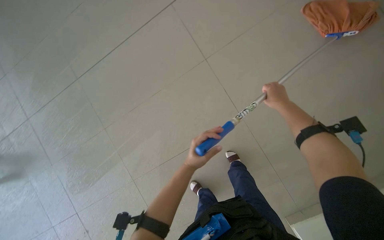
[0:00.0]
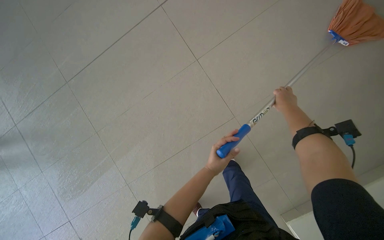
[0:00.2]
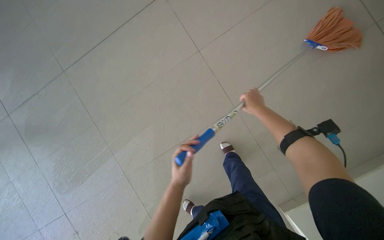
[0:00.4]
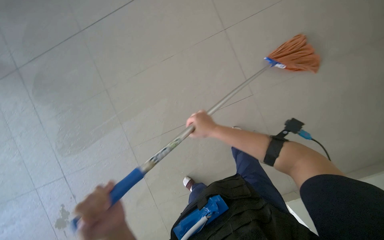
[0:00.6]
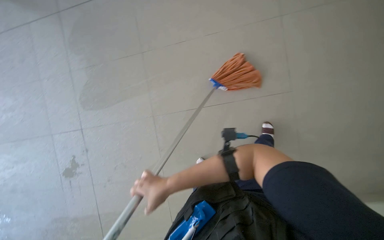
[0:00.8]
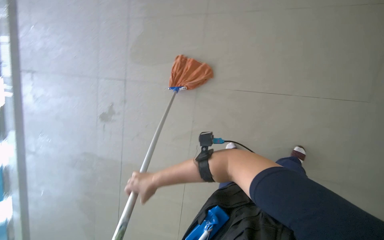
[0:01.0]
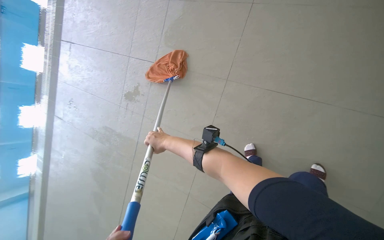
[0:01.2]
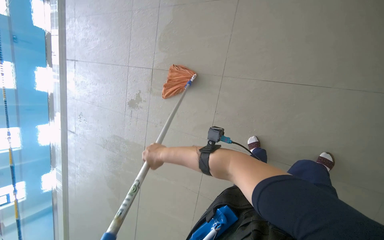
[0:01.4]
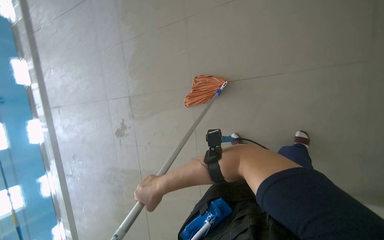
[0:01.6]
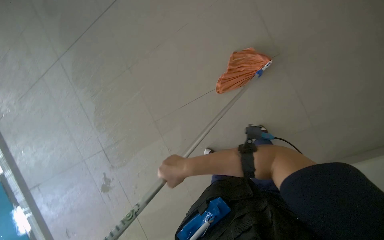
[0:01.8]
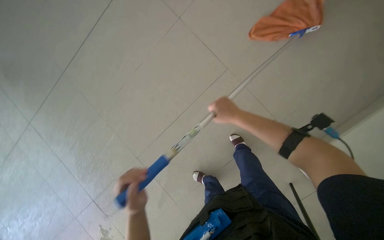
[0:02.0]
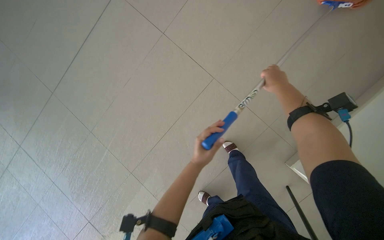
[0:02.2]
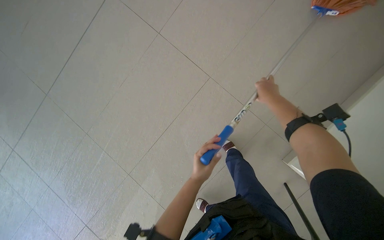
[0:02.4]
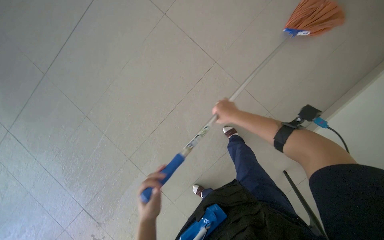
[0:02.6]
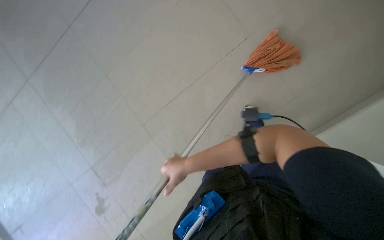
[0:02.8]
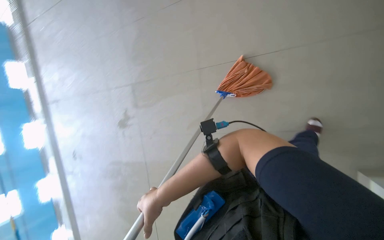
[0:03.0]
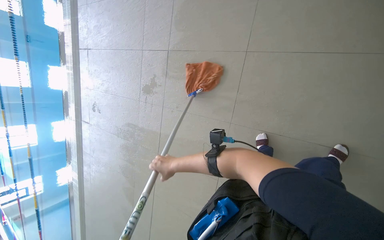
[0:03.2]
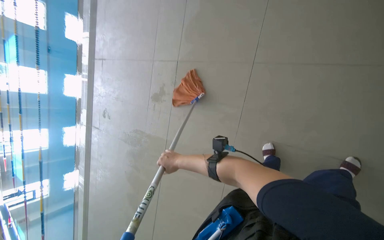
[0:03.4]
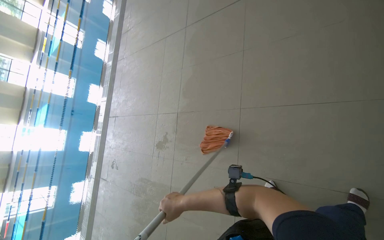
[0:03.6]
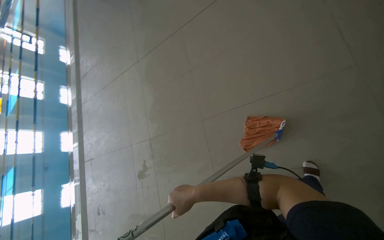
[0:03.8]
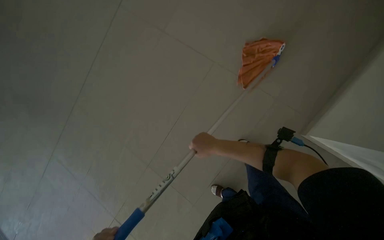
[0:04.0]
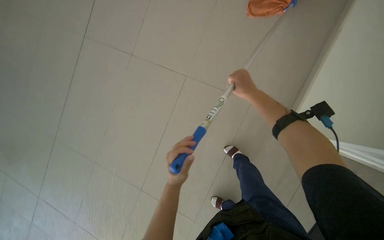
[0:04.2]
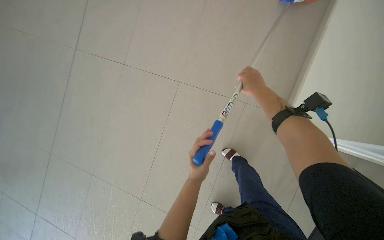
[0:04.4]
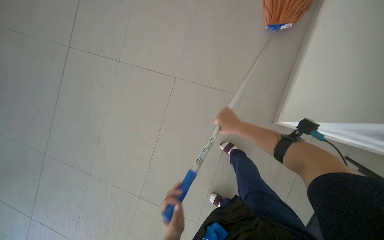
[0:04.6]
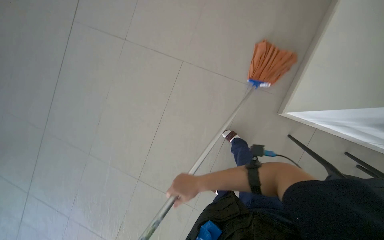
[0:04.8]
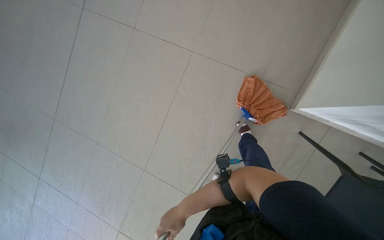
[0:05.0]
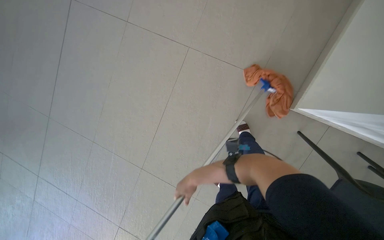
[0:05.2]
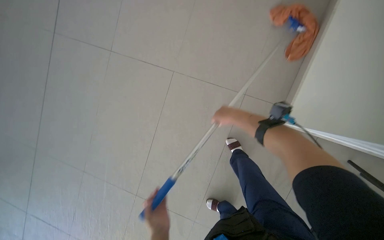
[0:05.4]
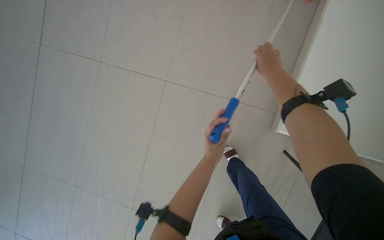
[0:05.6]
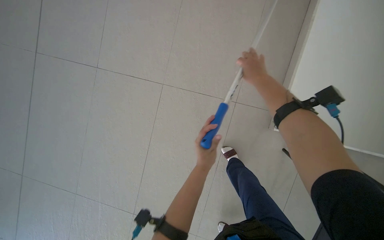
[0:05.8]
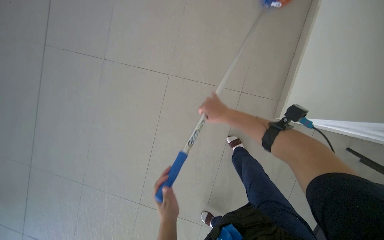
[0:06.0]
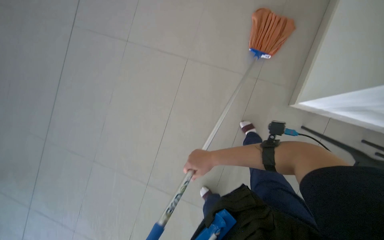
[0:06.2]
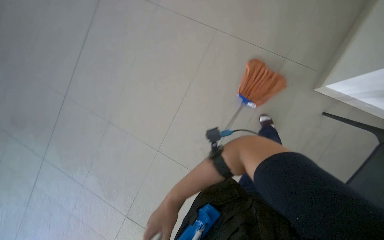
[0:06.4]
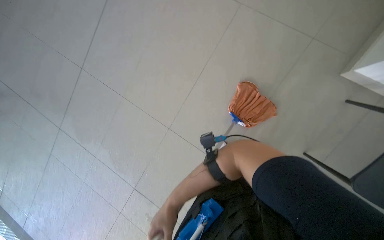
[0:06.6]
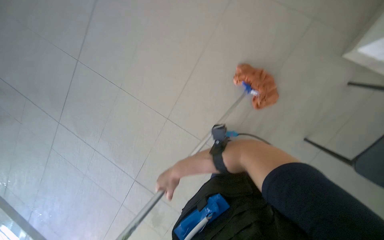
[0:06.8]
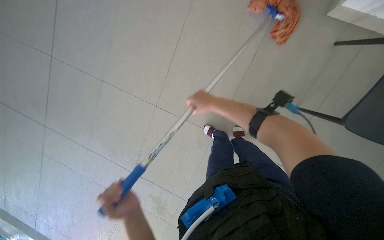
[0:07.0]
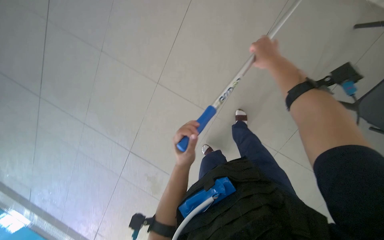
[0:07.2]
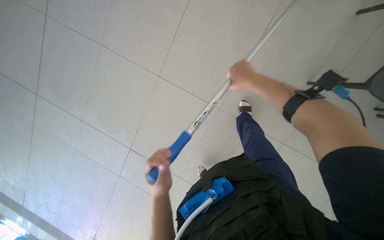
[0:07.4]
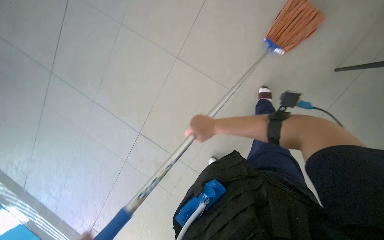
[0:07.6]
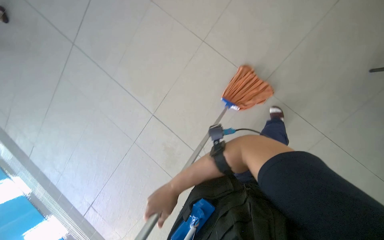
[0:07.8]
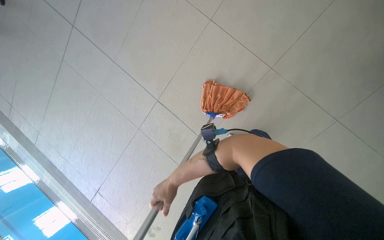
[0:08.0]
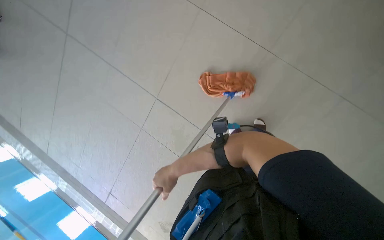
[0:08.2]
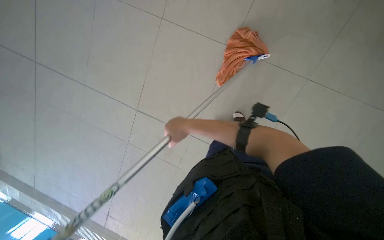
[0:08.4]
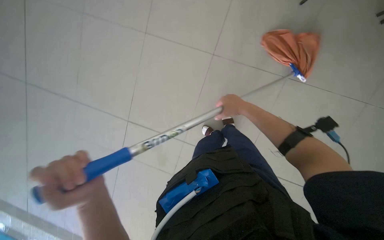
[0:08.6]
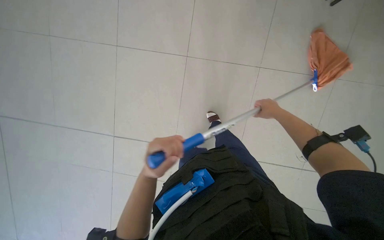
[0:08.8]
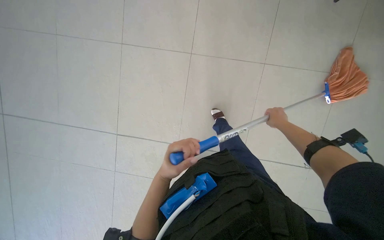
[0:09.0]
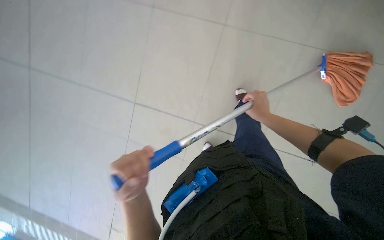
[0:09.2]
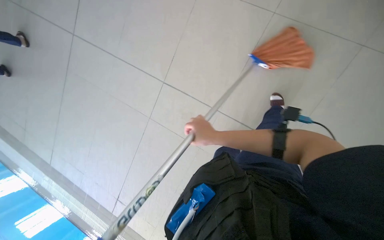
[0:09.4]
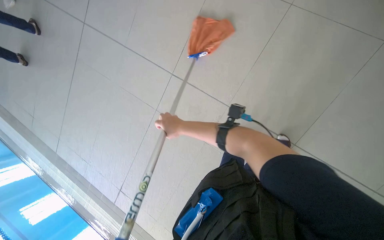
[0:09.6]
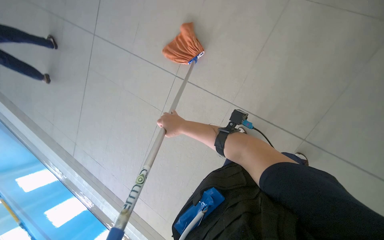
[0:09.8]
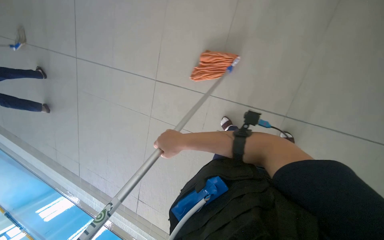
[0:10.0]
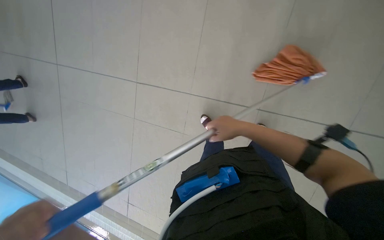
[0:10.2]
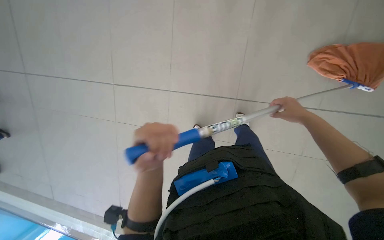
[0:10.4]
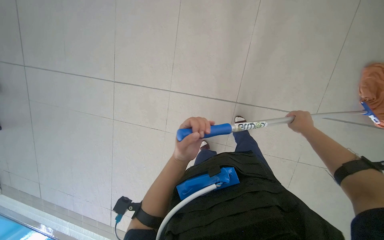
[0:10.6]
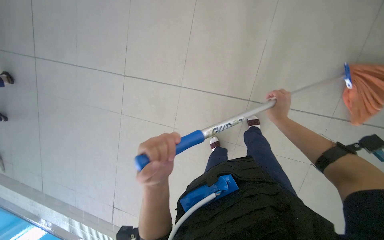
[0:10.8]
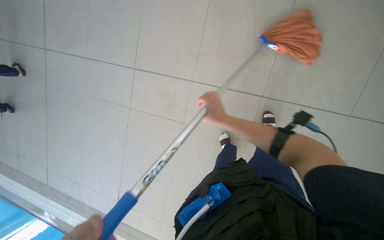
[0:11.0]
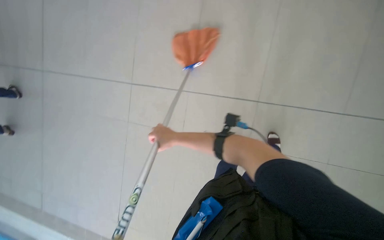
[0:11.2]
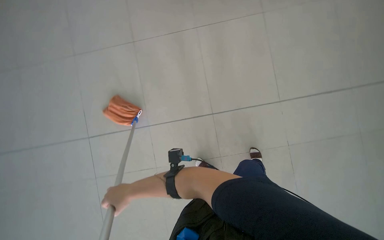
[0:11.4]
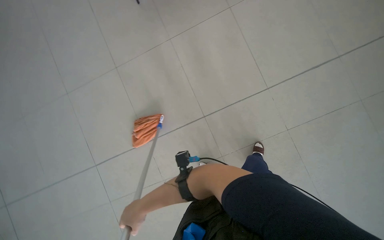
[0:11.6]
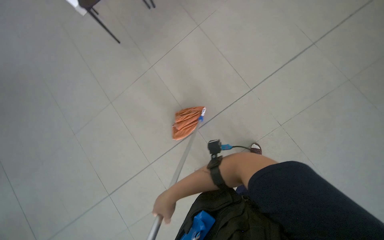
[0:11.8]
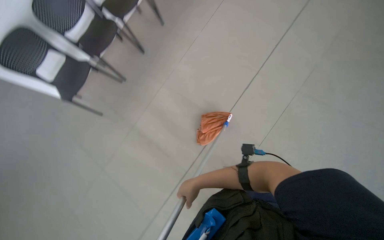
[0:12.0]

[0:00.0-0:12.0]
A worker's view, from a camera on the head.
Job: mopping floor.
The whole recording: Mopping pool deck. The worker dips and wrings a mop, then mops the tiled floor around the swimming pool, and wrings the mop again.
0:00.0 to 0:01.6: The wearer moves roughly 50 cm. The head rotates approximately 35 degrees to the left.
0:04.4 to 0:06.0: The right hand swings up and down the picture, roughly 50 cm each way, with 2 reversals.
0:10.4 to 0:12.0: The view tips upward by approximately 30 degrees. The scene rotates counterclockwise by about 30 degrees.

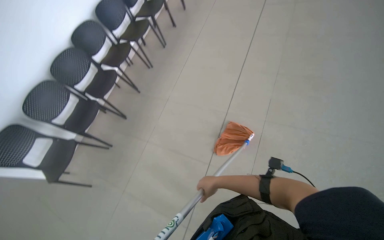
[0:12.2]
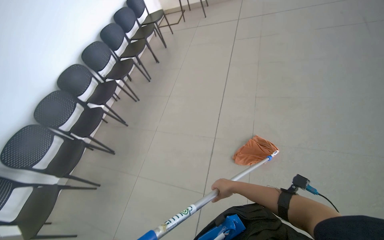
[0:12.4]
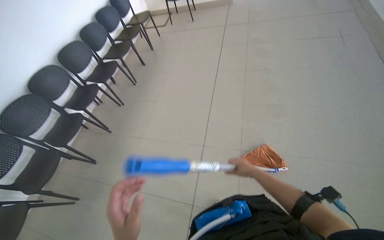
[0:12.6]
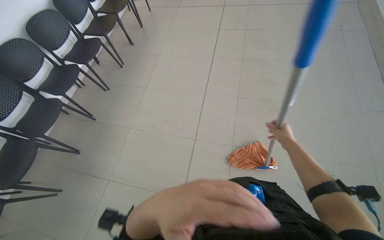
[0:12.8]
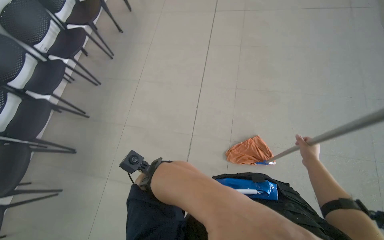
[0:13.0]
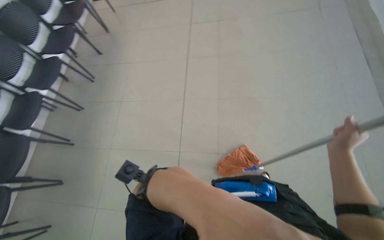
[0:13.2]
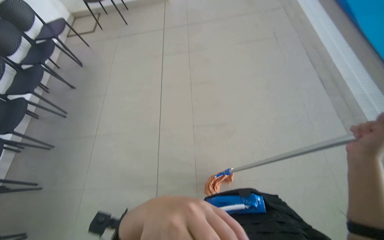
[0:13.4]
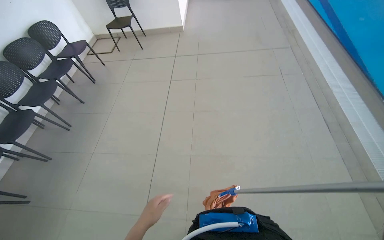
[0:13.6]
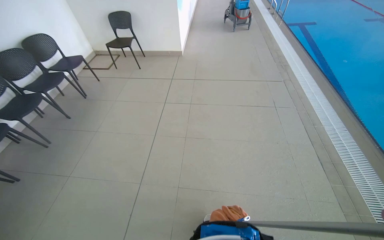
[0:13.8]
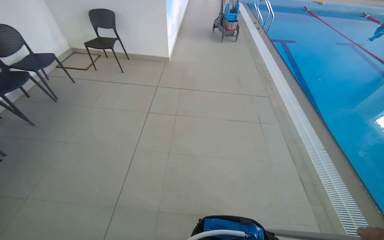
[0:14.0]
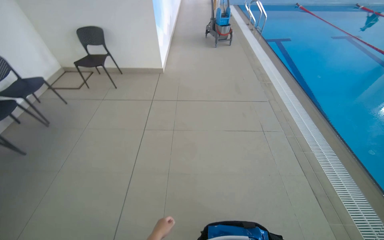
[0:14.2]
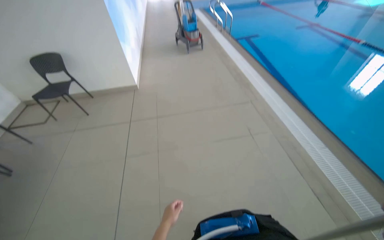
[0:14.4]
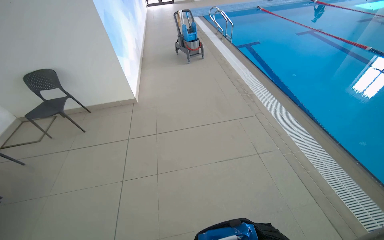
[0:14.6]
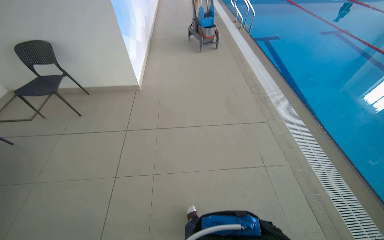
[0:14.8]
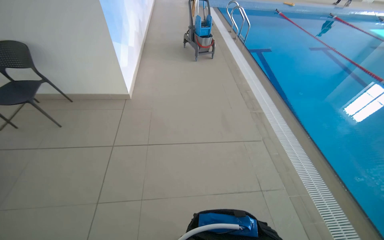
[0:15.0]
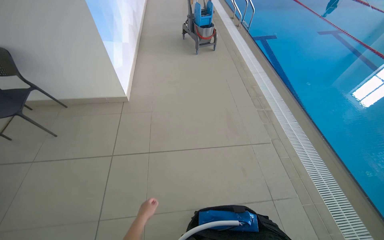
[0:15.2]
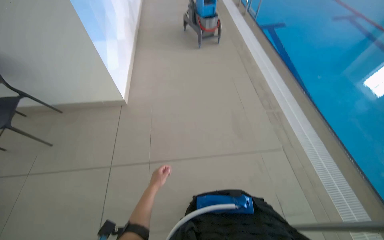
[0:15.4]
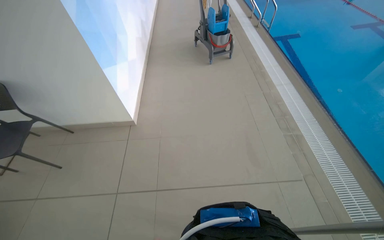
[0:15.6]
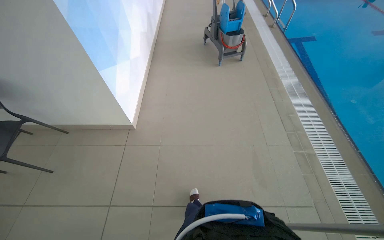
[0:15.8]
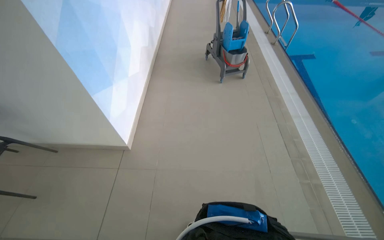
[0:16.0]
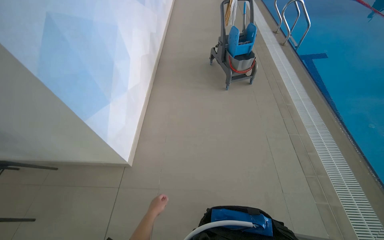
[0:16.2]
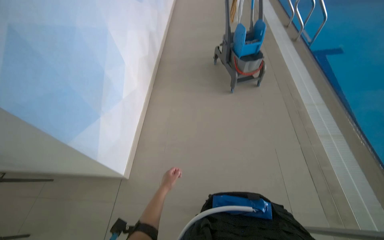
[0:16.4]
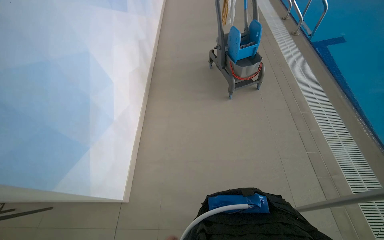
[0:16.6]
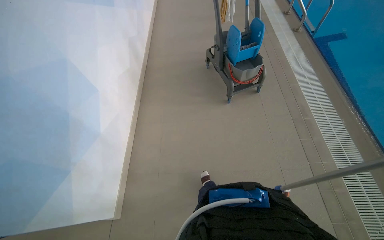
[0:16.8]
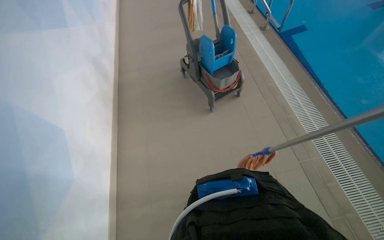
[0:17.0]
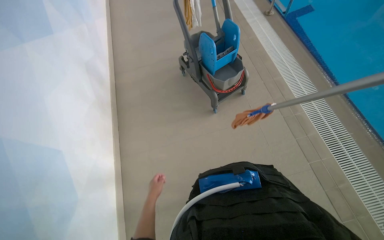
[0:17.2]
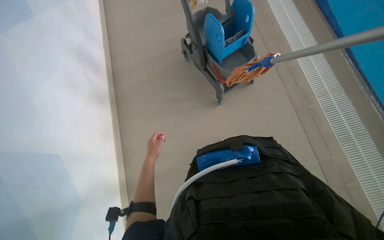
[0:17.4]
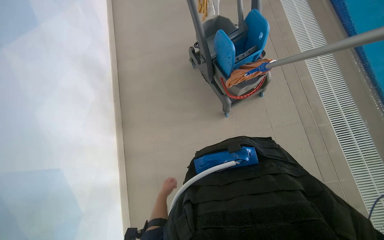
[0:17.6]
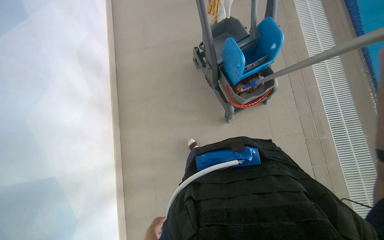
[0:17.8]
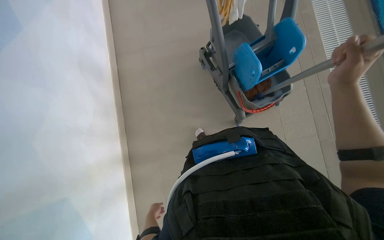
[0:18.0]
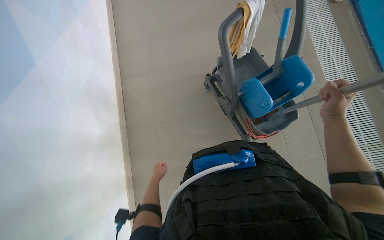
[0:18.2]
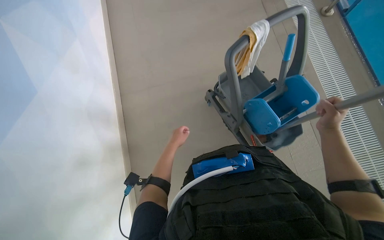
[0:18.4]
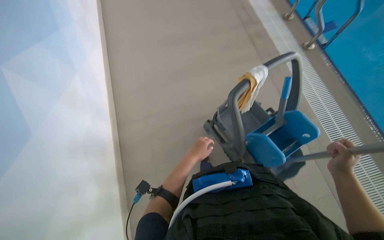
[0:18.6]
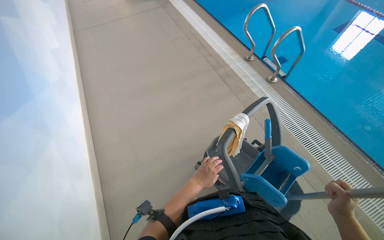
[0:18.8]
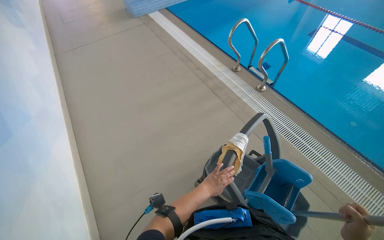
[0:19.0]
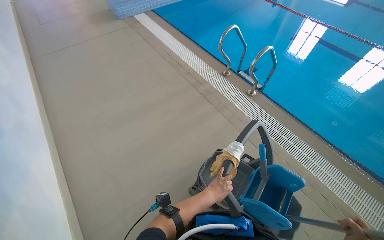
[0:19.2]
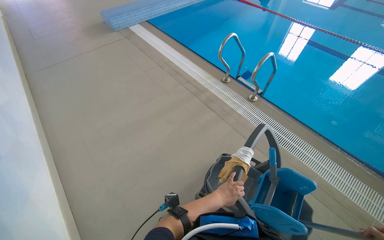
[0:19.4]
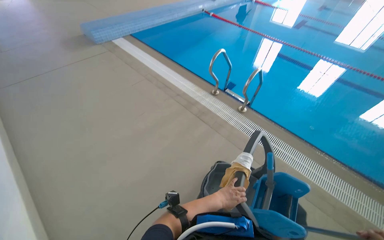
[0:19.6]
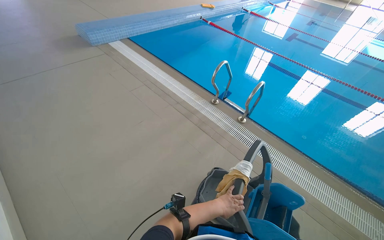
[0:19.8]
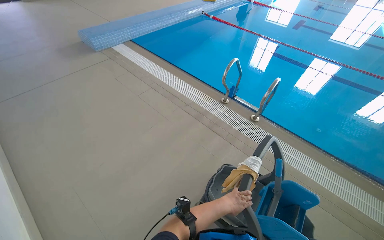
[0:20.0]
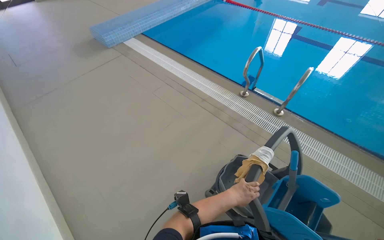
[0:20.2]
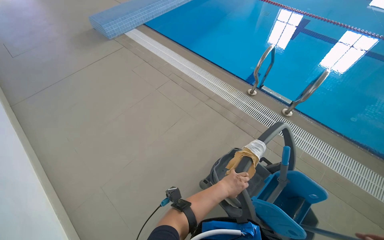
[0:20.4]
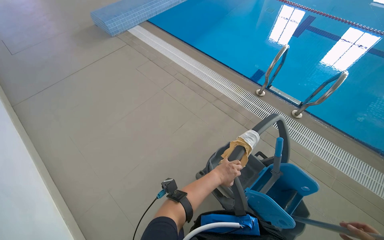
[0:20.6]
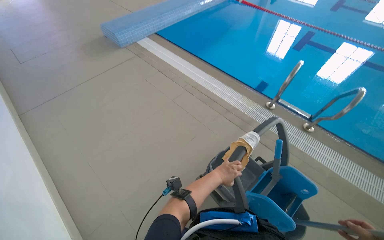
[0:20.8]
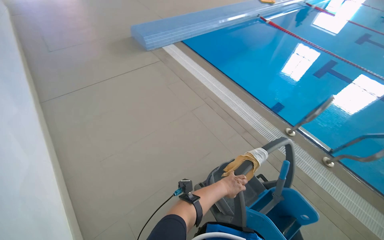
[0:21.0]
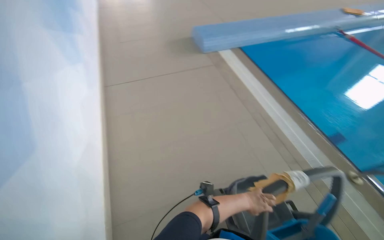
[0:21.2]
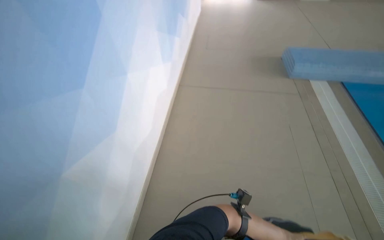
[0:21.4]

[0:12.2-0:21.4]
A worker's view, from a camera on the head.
Job: mopping floor.
The whole recording: Mopping pool deck. The worker dips and wrings a mop, then mops the tiled floor around the swimming pool, and wrings the mop again.
0:12.2 to 0:13.8: The wearer moves about 70 cm. The wearer looks some 20 degrees further upward.
0:13.8 to 0:15.2: The camera is carried about 1.5 m.
0:16.8 to 0:18.4: The view swings approximately 15 degrees to the left. The view tips upward by some 20 degrees.
0:18.4 to 0:19.8: The head rotates roughly 20 degrees to the right. The wearer looks about 20 degrees further upward. The left hand travels nearer to the camera by about 15 cm.
0:19.8 to 0:21.4: The wearer looks some 40 degrees further to the left.
